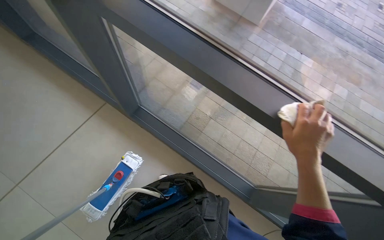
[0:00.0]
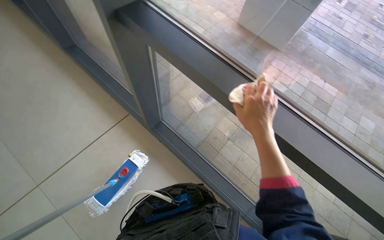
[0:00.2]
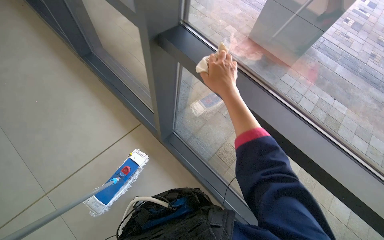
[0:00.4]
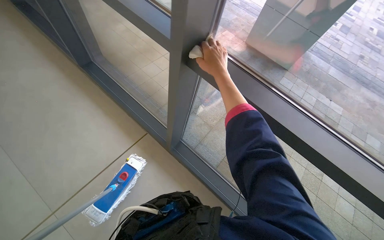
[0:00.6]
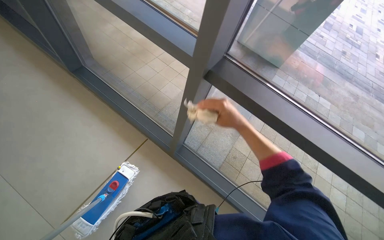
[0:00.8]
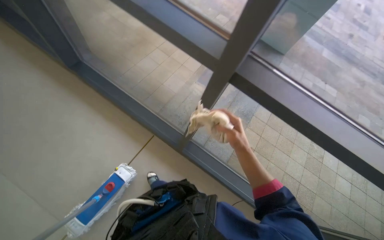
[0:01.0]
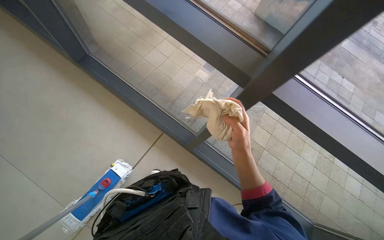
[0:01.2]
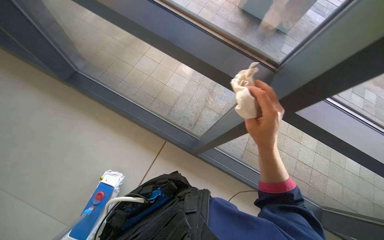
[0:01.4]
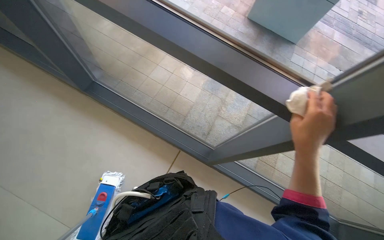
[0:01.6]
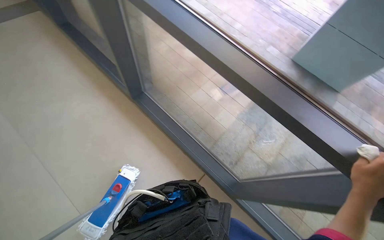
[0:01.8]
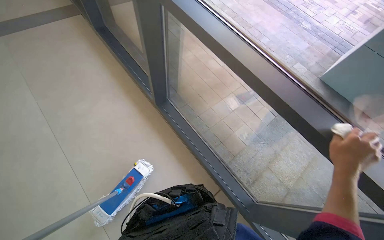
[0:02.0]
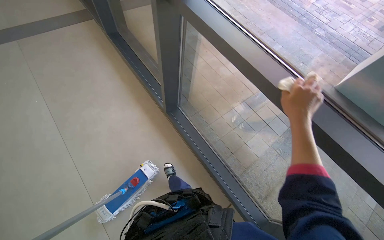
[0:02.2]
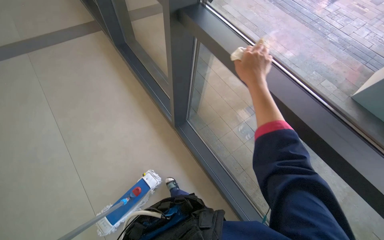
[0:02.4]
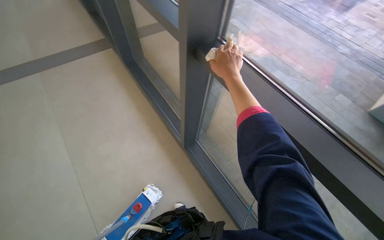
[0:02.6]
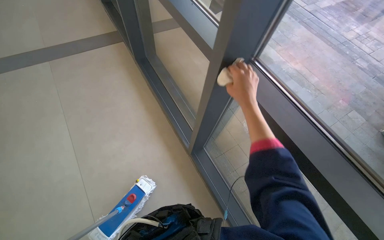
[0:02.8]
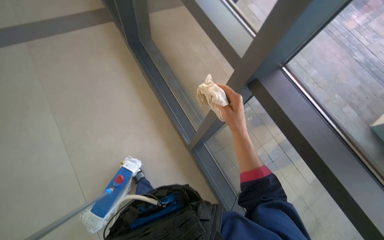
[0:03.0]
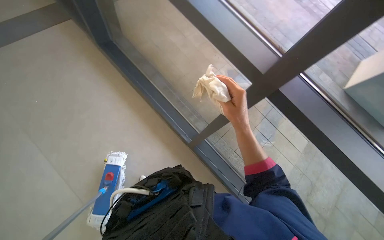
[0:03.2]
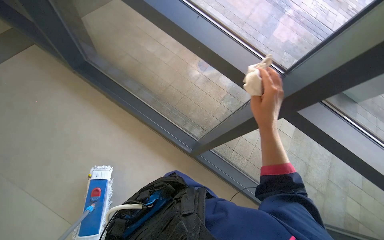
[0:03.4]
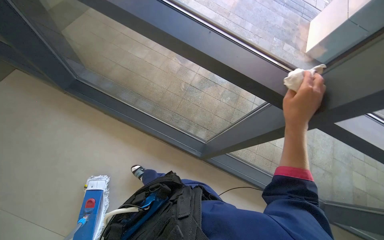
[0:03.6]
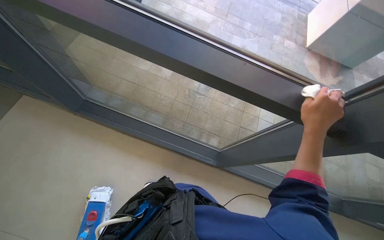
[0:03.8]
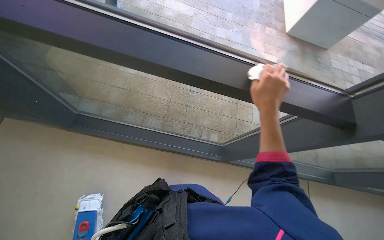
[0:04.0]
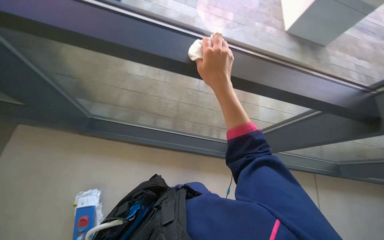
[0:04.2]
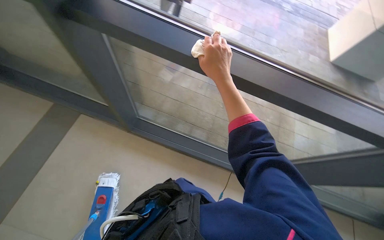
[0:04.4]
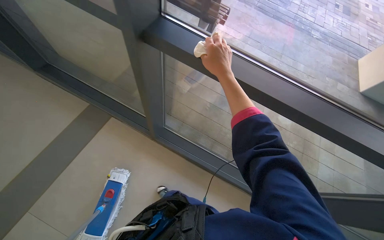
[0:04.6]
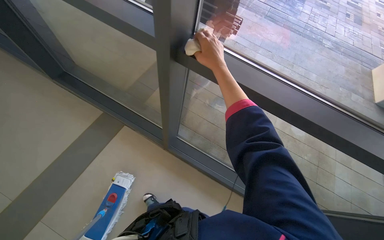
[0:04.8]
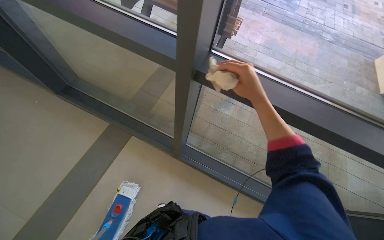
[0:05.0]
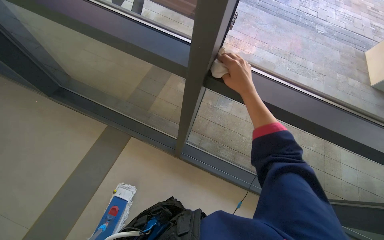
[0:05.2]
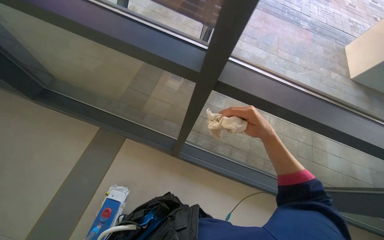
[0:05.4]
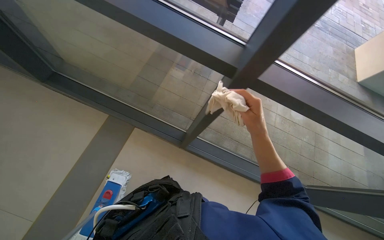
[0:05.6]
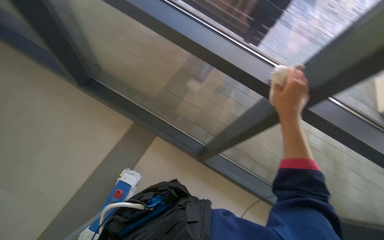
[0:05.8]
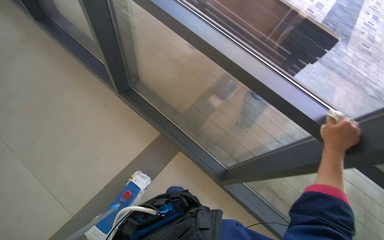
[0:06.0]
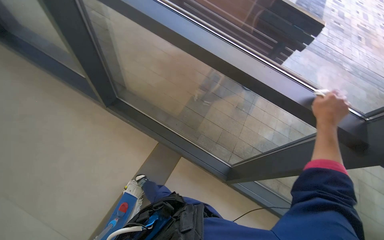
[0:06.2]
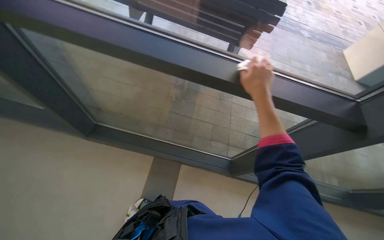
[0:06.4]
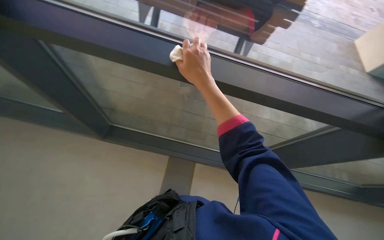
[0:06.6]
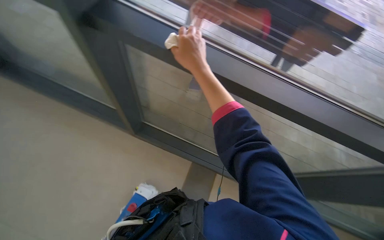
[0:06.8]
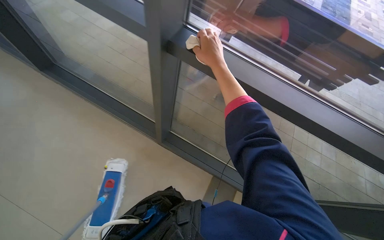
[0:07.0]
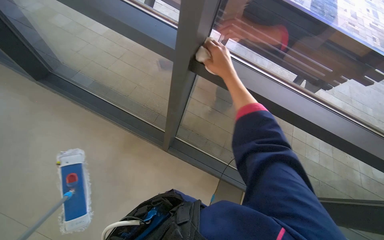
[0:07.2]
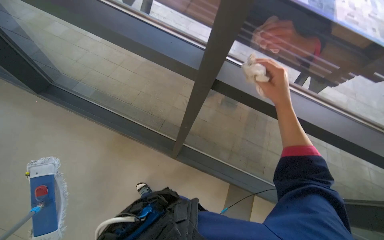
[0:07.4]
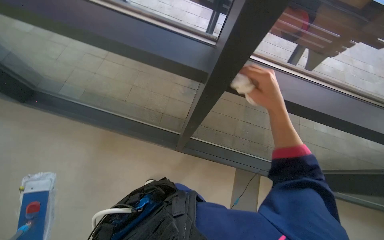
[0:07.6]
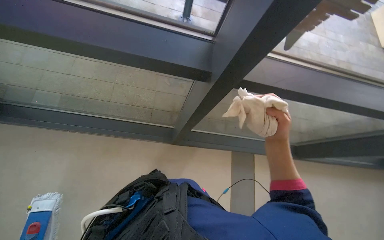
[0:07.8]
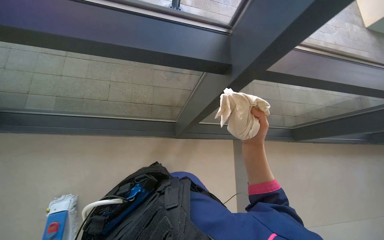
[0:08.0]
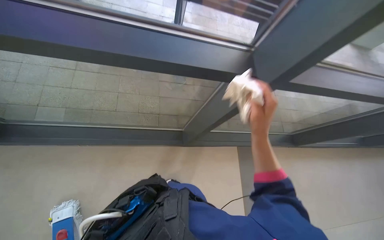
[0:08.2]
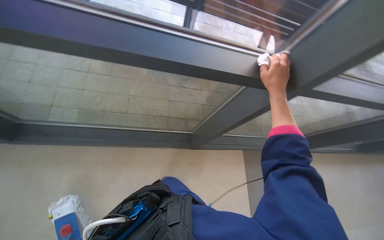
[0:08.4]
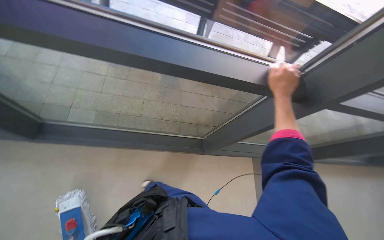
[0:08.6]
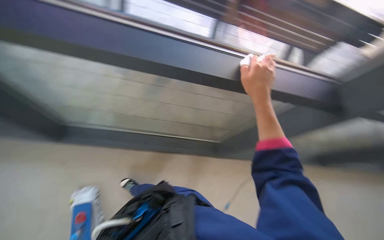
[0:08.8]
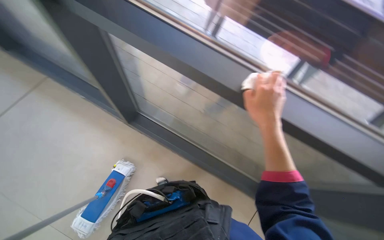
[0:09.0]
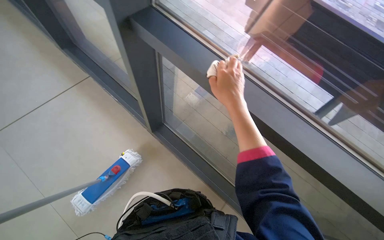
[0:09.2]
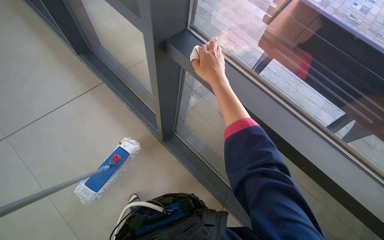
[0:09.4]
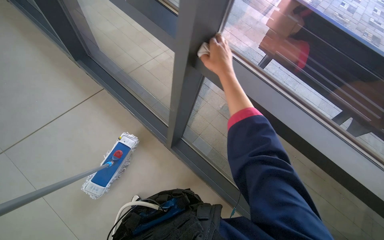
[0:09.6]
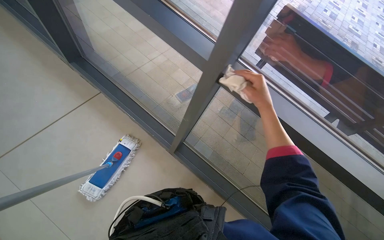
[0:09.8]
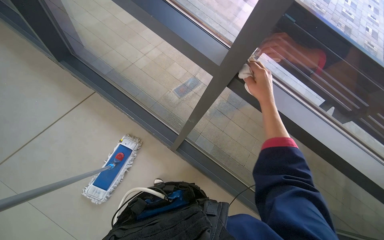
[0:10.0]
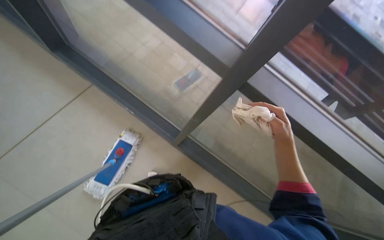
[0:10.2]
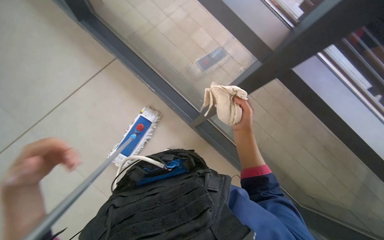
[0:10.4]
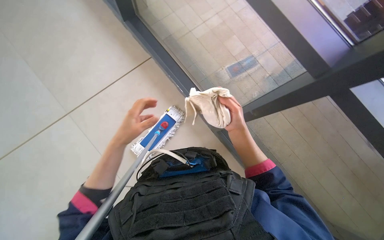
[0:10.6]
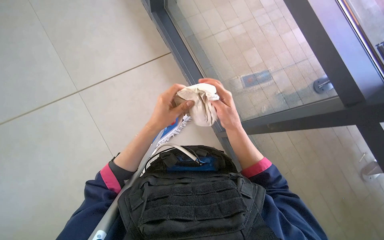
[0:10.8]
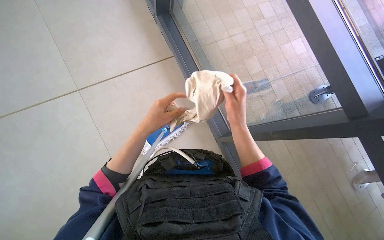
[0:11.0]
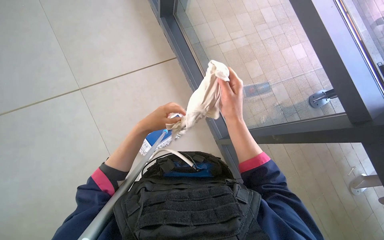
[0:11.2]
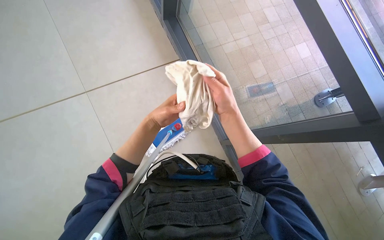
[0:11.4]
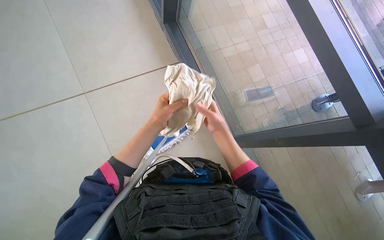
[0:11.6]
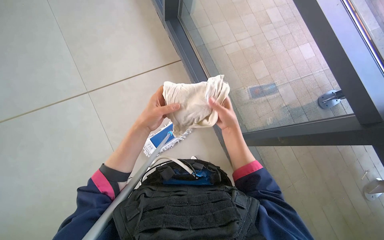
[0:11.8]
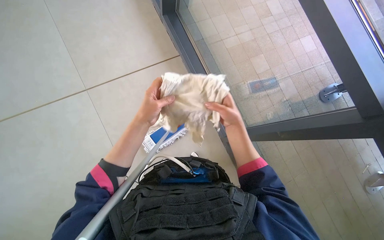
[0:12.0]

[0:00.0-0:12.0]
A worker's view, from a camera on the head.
Job: cleaning windows.
The whole recording: Wiping windows with cloth. The worker wipes the window frames and glass with a cloth.
0:00.0 to 0:01.6: The wearer moves approximately 50 cm.
0:03.0 to 0:04.4: The right hand heads up the picture, covering about 20 cm, and travels to the right and back again, about 30 cm each way.
0:04.4 to 0:06.0: The head turns to the left by roughly 15 degrees.
0:06.0 to 0:07.6: The camera travels some 40 cm.
0:07.6 to 0:09.0: The right hand moves up and down the picture over roughly 15 cm, changing direction 2 times.
0:09.0 to 0:10.4: The view tilts some 15 degrees downward. The right hand goes left and right, about 20 cm each way, reversing 2 times.

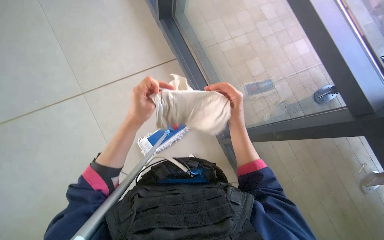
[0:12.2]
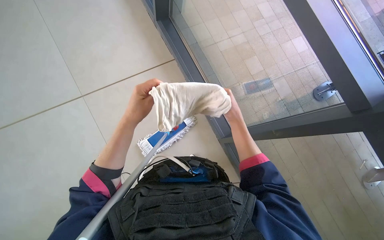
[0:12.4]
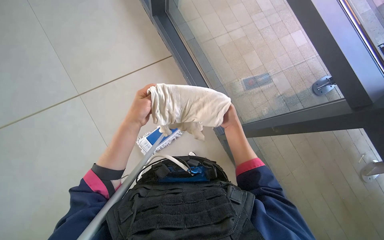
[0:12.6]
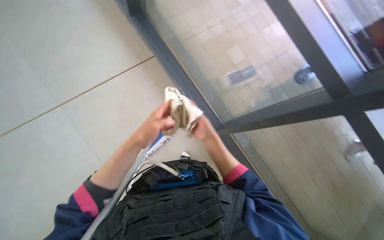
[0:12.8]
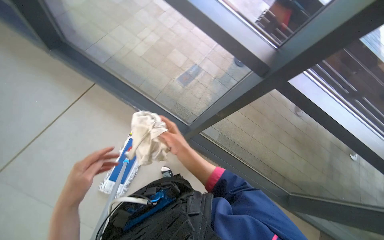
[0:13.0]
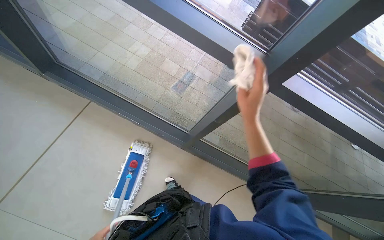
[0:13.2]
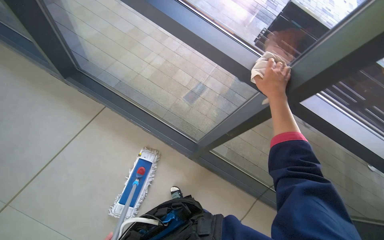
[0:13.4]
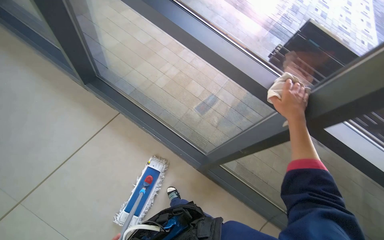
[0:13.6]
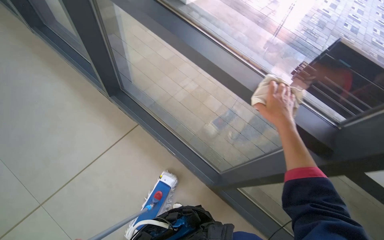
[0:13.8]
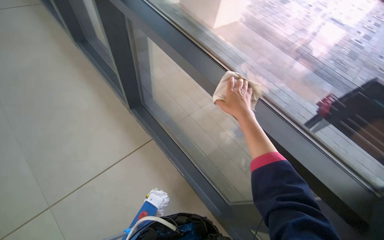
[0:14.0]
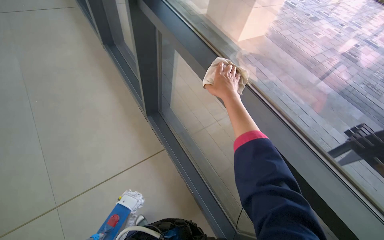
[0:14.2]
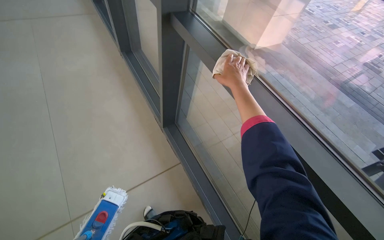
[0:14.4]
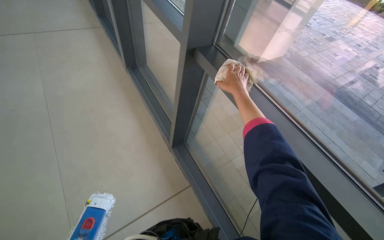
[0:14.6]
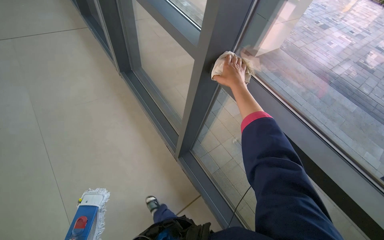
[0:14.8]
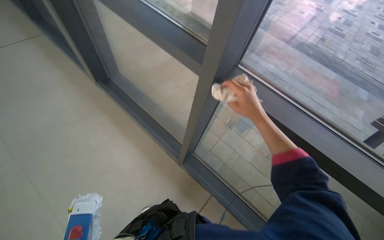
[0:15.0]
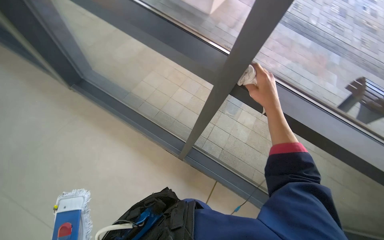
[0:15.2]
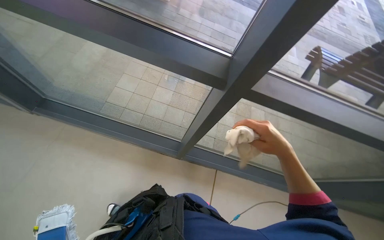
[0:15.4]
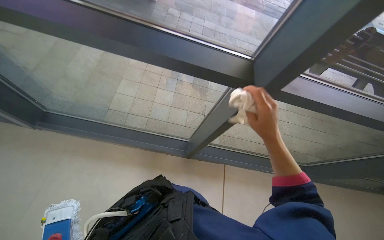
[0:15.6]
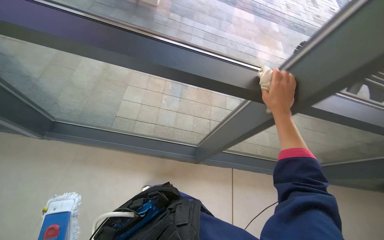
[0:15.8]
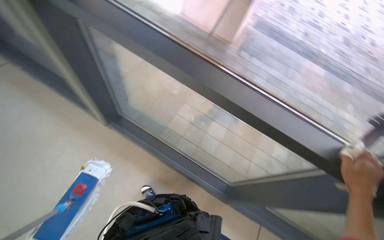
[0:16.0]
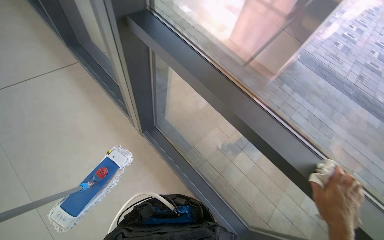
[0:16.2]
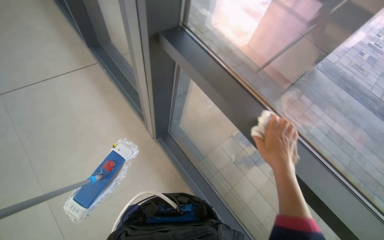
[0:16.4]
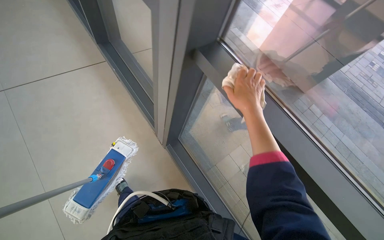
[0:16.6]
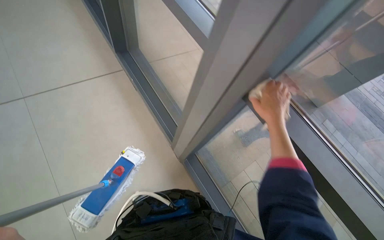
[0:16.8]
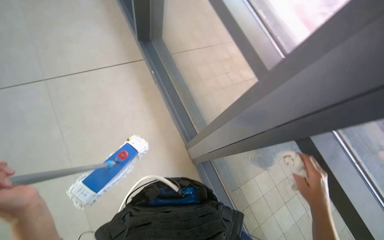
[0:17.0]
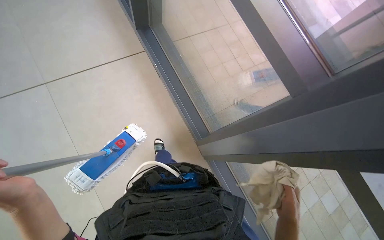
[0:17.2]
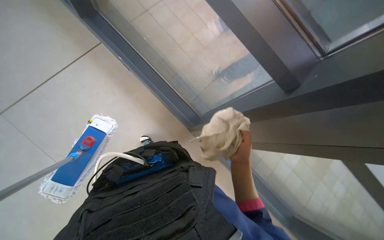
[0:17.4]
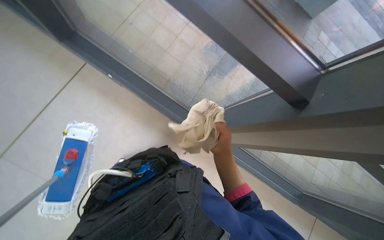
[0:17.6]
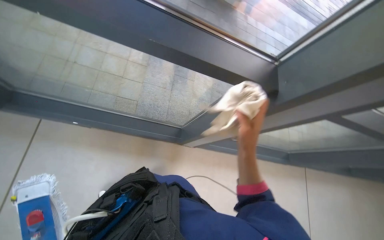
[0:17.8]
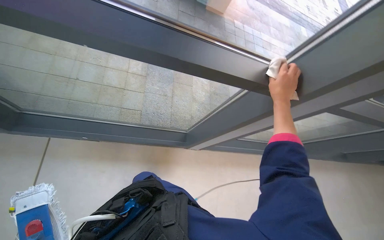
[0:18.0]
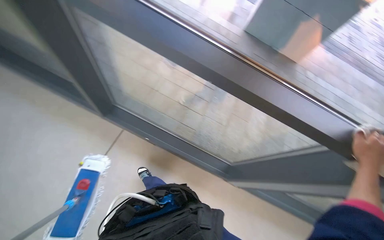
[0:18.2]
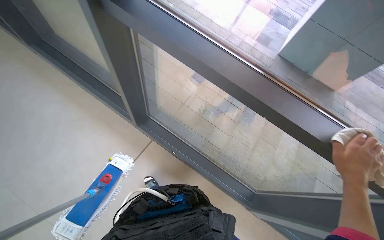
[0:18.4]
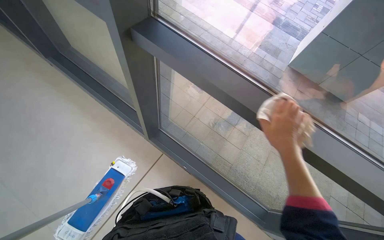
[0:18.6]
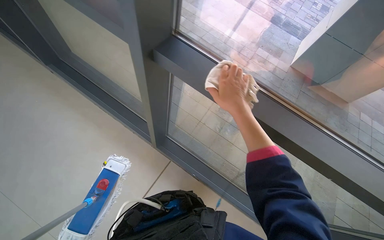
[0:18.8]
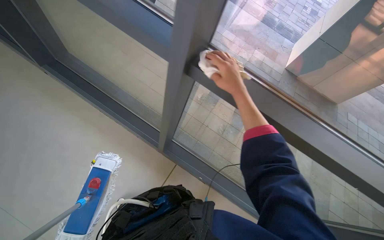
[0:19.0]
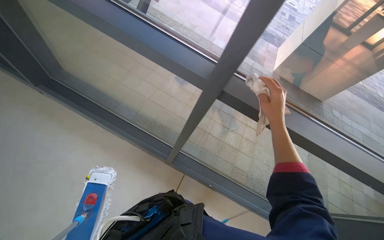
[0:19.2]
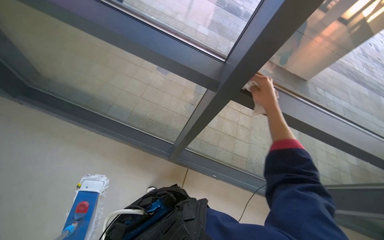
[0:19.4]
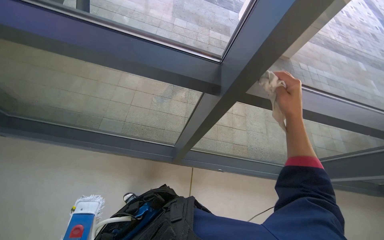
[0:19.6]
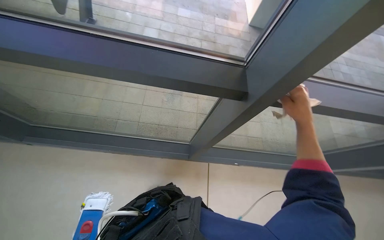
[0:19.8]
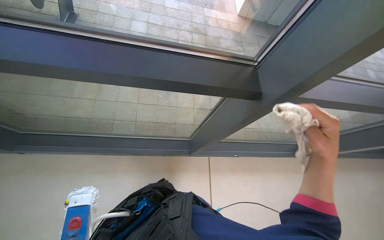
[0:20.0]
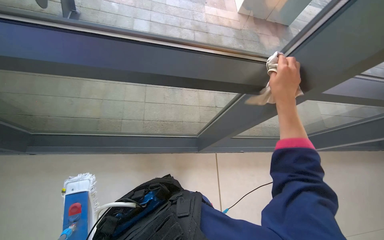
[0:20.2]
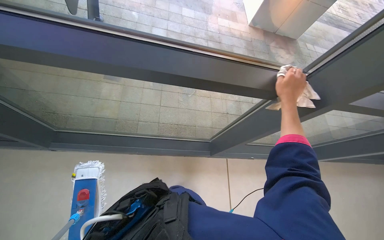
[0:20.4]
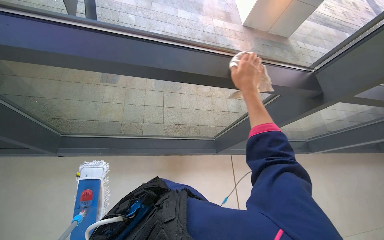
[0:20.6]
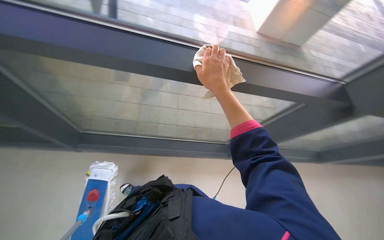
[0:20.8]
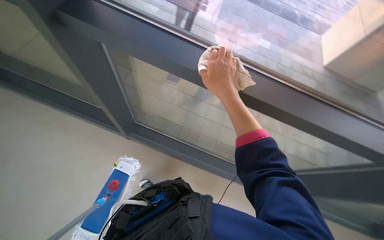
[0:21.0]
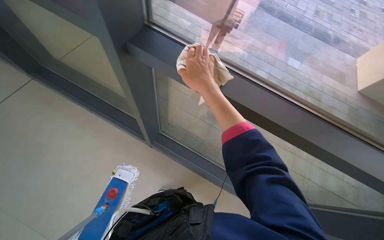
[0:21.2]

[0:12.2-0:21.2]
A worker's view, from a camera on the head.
Job: cleaning windows.
The whole recording: Wiping windows with cloth. The worker wipes the window frames and glass with a cloth.
0:12.2 to 0:13.8: The view tilts some 15 degrees upward.
0:13.8 to 0:15.2: The camera travels roughly 90 cm.
0:15.2 to 0:16.6: The wearer looks about 35 degrees further to the left. The view tips upward by roughly 20 degrees.
0:16.6 to 0:18.2: The head rotates roughly 30 degrees to the left. The view tips upward by about 15 degrees.
0:18.2 to 0:19.8: The view tilts some 15 degrees upward.
0:19.8 to 0:21.2: The right hand swings left and right, about 30 cm each way, with 2 reversals.
